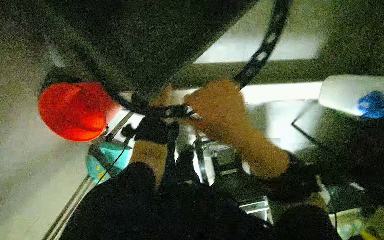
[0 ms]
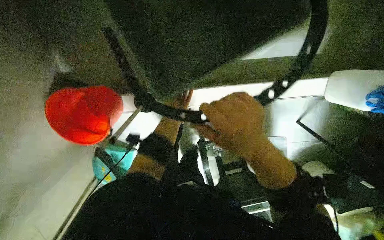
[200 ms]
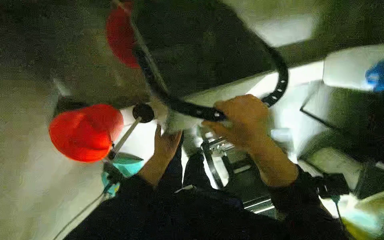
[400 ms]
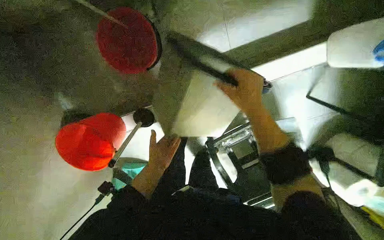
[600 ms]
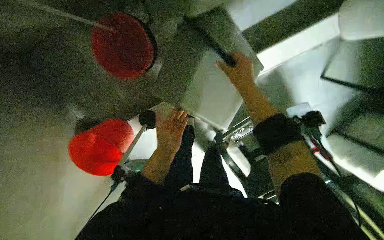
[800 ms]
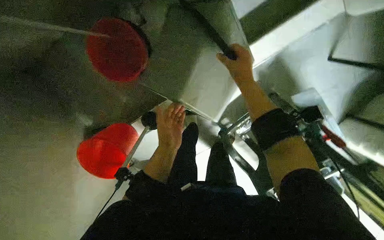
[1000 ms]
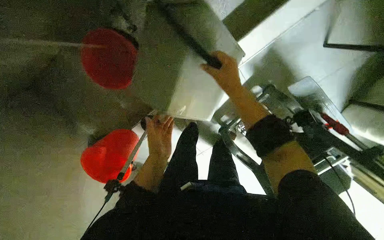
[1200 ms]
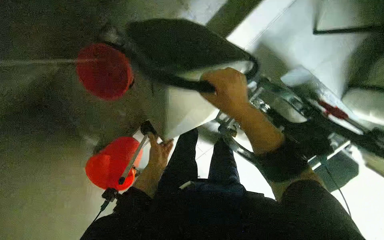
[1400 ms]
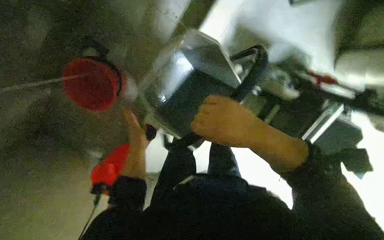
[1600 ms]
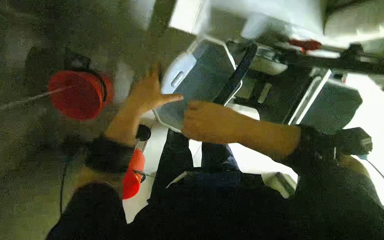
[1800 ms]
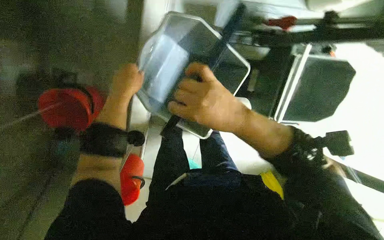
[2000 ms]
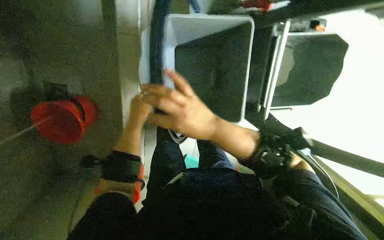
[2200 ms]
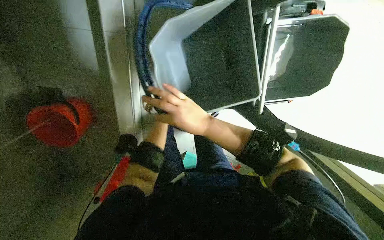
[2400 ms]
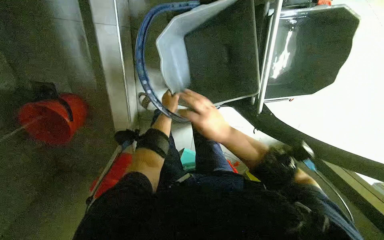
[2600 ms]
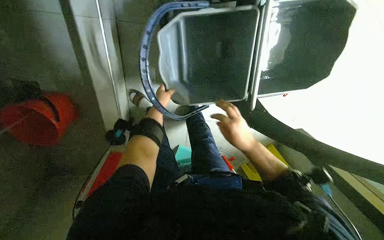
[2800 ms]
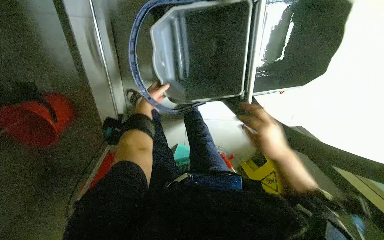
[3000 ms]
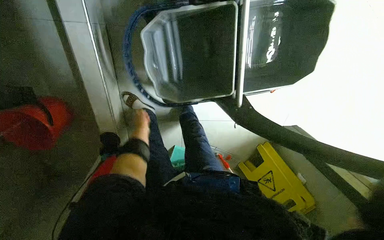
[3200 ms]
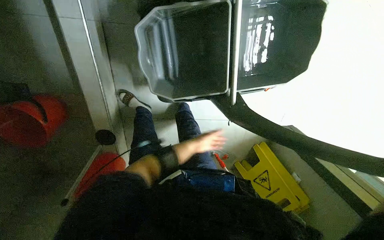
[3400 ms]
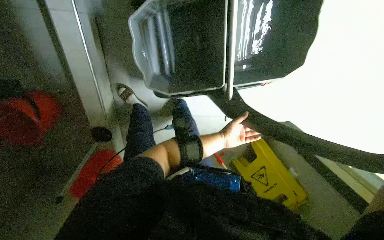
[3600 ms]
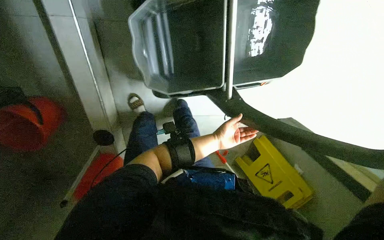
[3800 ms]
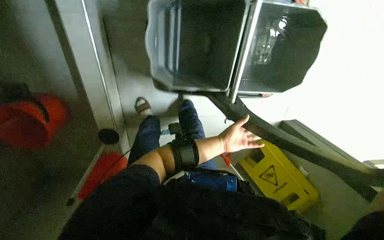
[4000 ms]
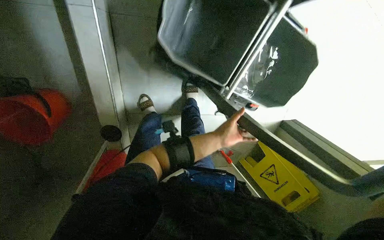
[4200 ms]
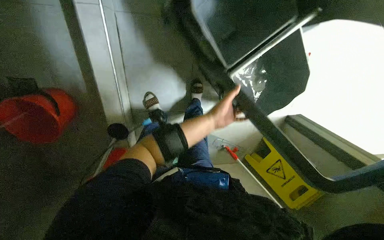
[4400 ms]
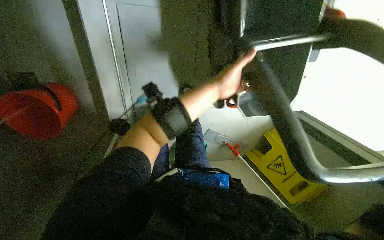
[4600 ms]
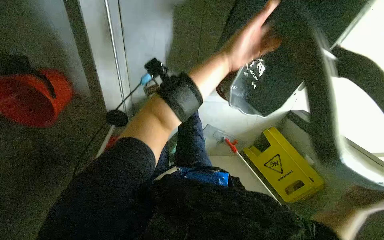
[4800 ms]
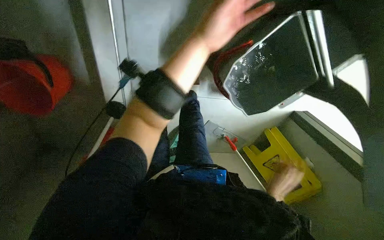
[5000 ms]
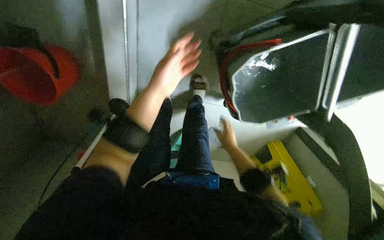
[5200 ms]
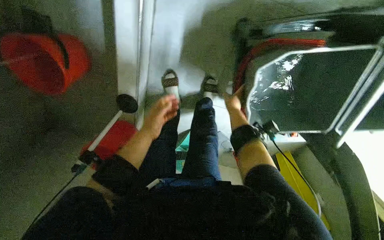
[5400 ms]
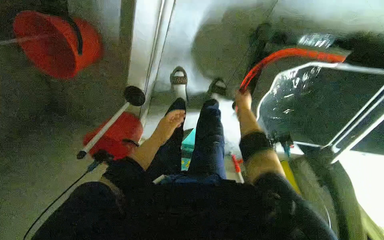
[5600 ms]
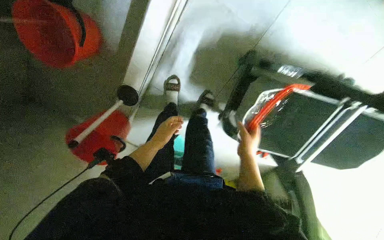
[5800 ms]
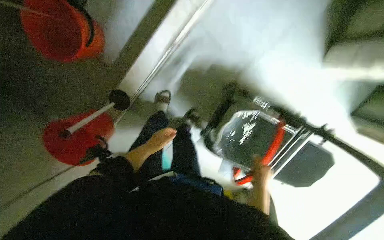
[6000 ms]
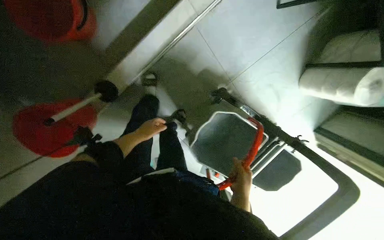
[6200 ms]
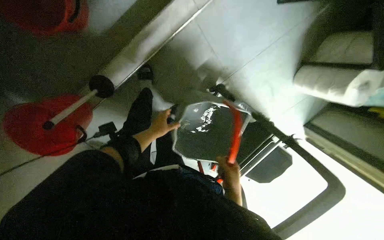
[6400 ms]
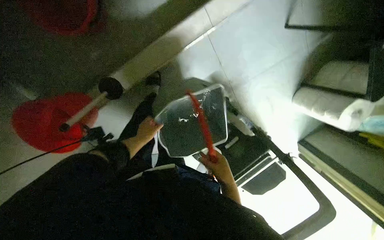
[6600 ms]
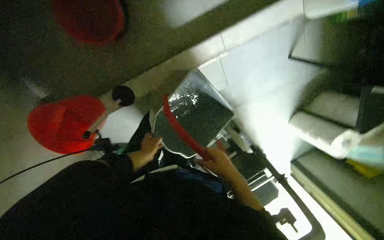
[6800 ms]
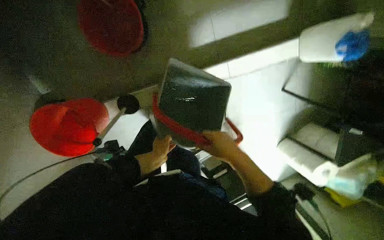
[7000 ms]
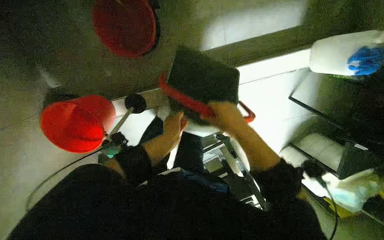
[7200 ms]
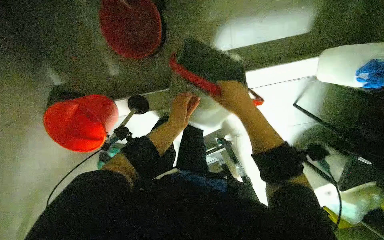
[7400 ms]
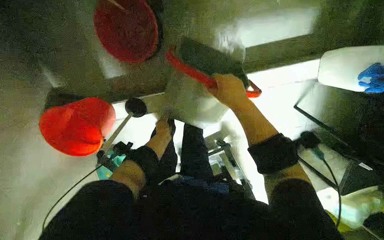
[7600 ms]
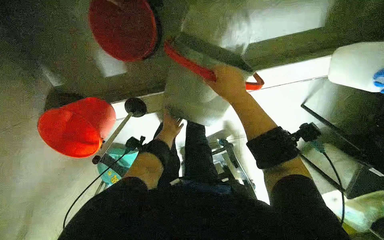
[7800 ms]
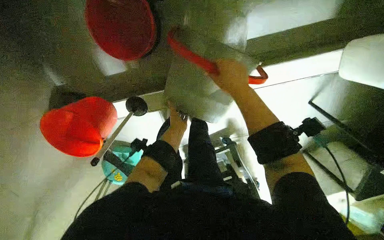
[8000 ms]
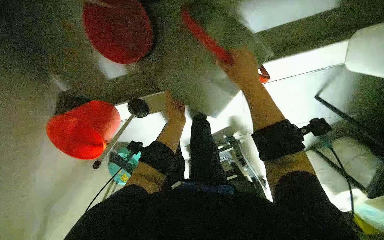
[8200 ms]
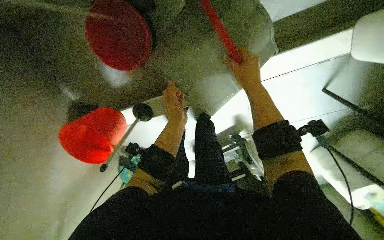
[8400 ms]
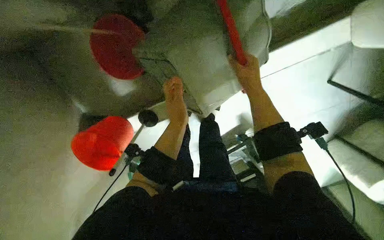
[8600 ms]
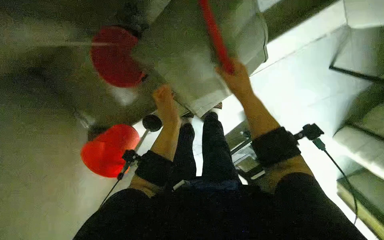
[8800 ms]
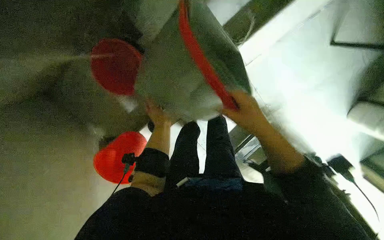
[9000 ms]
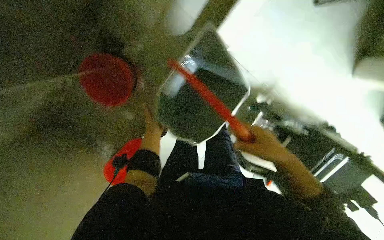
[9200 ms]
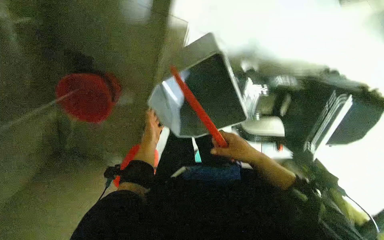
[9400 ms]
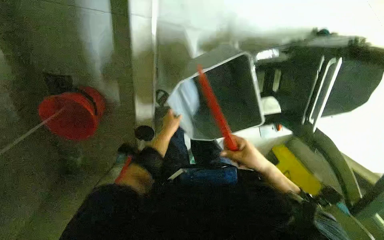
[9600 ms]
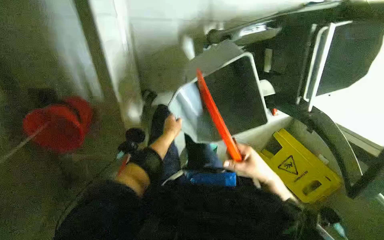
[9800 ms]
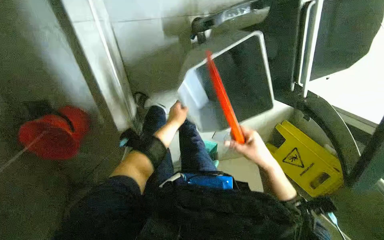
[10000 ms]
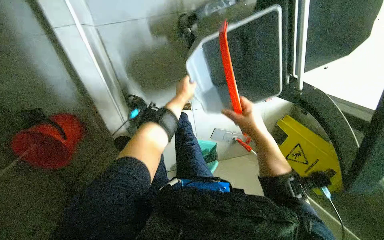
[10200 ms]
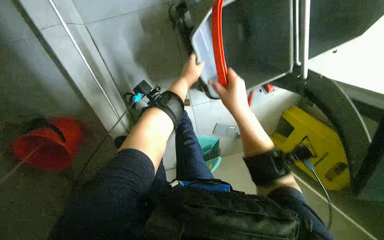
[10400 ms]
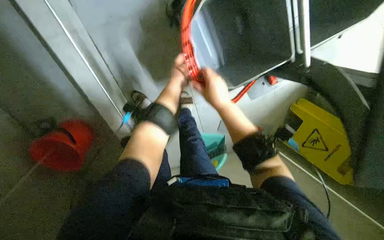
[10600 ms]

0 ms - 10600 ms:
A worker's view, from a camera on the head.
Job: preparing cleaning supplies.
The whole recording: Adjusting mop bucket wringer. The worker removes and replaces the wringer on the mop bucket.
0 ms - 1600 ms: The camera sweeps to the left, by about 20 degrees. Everything in view rotates roughly 45 degrees counterclockwise. The right hand reaches about 15 cm up the picture, then returns; the left hand heads nearer to the camera, covering roughly 25 cm.
1600 ms - 3000 ms: The camera travels to the right, roughly 40 cm.
4600 ms - 6000 ms: The scene turns roughly 40 degrees clockwise in the picture.
6000 ms - 7600 ms: Everything in view rotates some 30 degrees clockwise. The left hand moves about 5 cm to the right and comes back. Meanwhile the right hand heads up the picture and nearer to the camera, covering approximately 70 cm.
7600 ms - 9000 ms: The camera sweeps to the left, by approximately 20 degrees. The right hand is displaced to the right and down the picture by about 15 cm, while the left hand travels nearer to the camera and back again, some 20 cm each way.
9000 ms - 10600 ms: The view tips downward by approximately 15 degrees. The scene rotates counterclockwise by about 50 degrees.

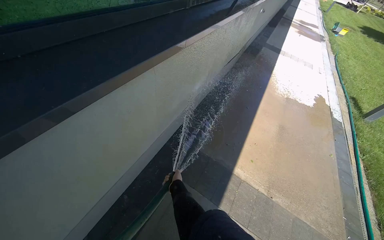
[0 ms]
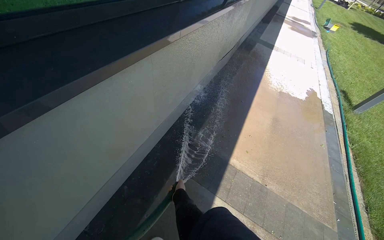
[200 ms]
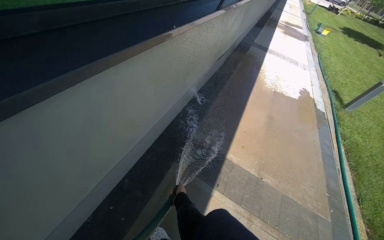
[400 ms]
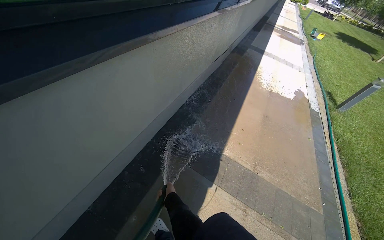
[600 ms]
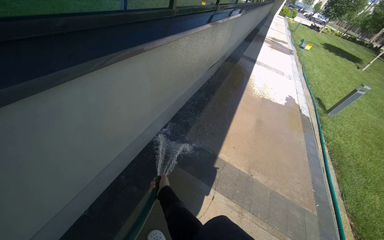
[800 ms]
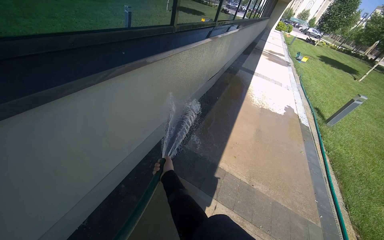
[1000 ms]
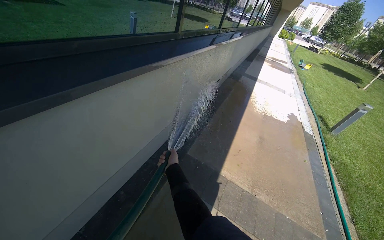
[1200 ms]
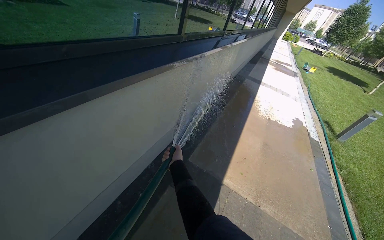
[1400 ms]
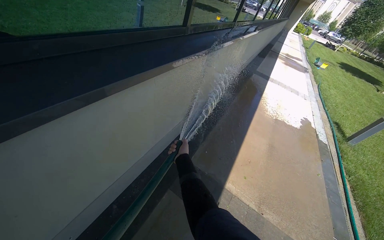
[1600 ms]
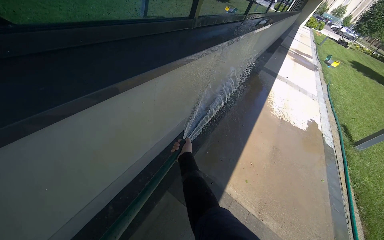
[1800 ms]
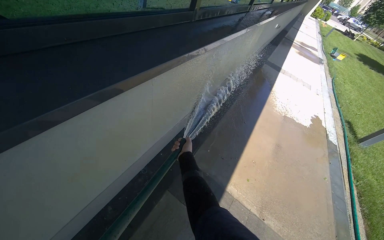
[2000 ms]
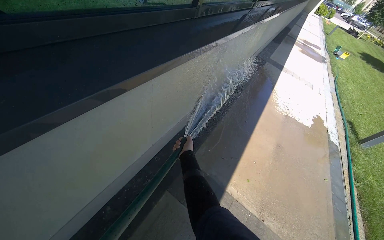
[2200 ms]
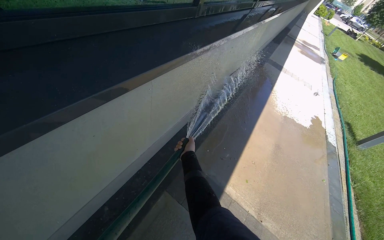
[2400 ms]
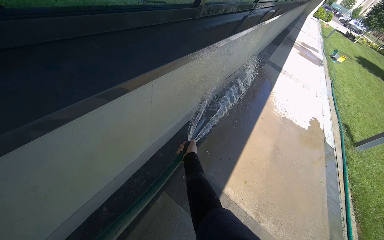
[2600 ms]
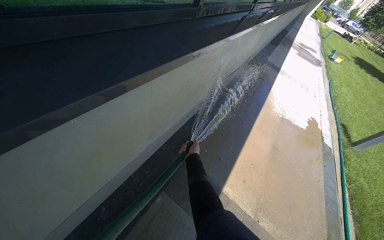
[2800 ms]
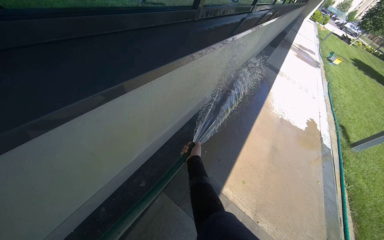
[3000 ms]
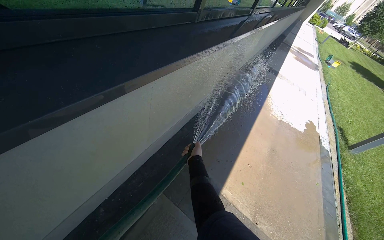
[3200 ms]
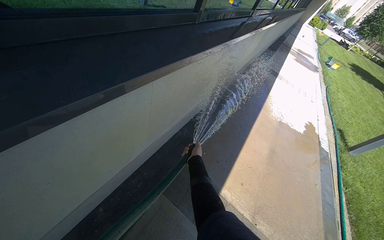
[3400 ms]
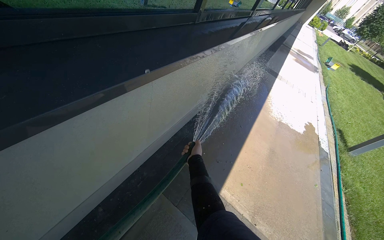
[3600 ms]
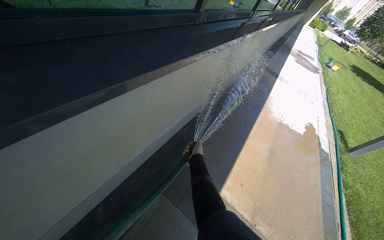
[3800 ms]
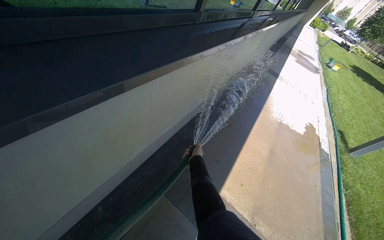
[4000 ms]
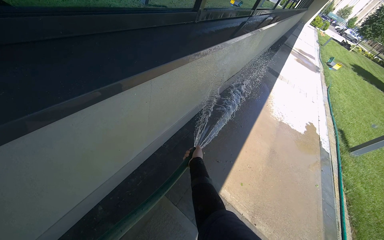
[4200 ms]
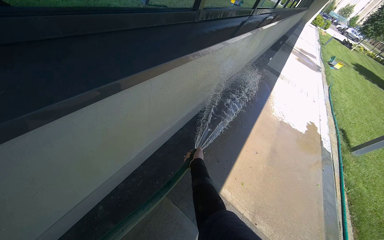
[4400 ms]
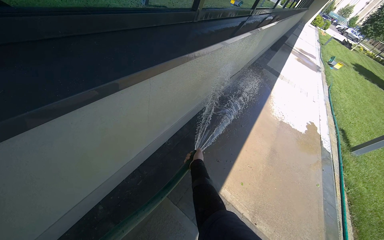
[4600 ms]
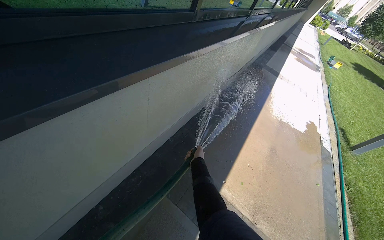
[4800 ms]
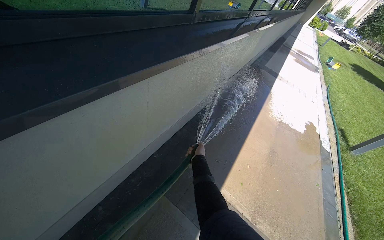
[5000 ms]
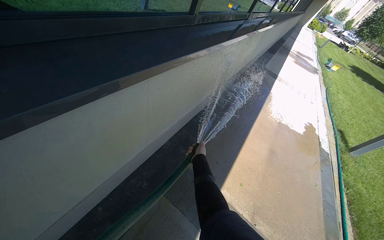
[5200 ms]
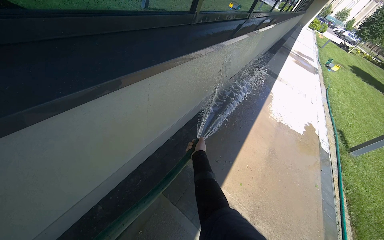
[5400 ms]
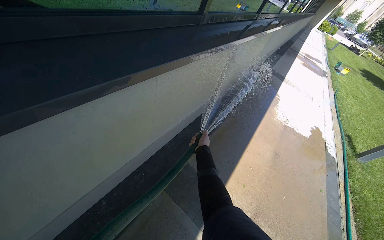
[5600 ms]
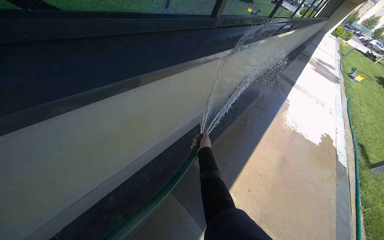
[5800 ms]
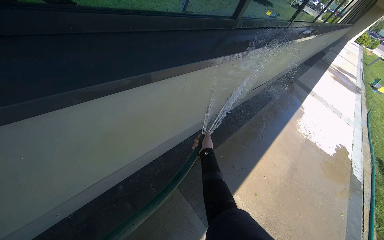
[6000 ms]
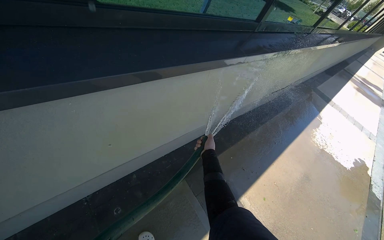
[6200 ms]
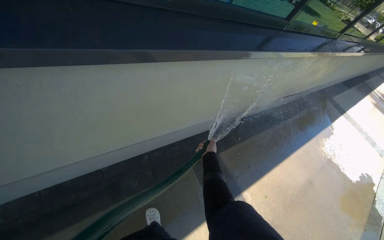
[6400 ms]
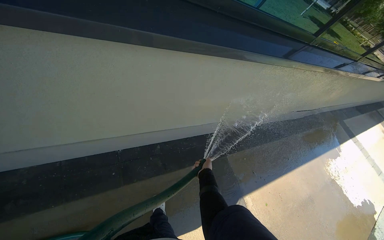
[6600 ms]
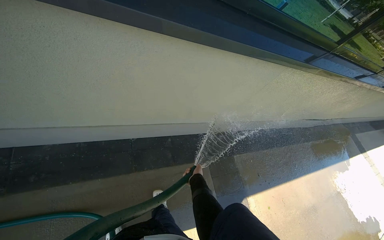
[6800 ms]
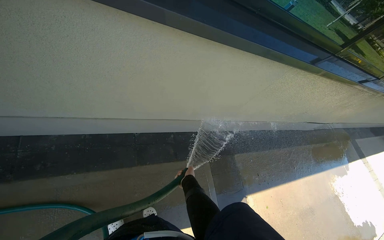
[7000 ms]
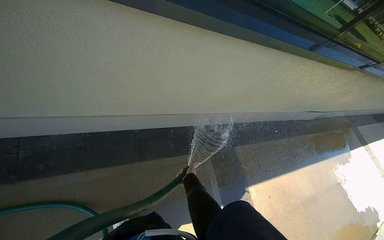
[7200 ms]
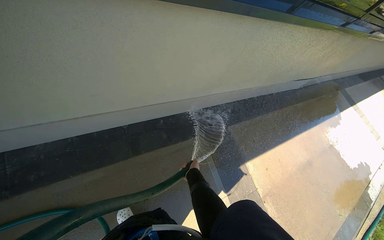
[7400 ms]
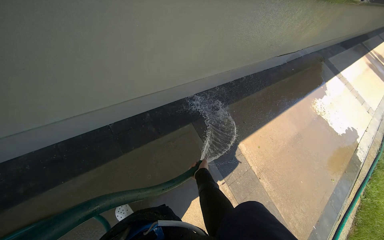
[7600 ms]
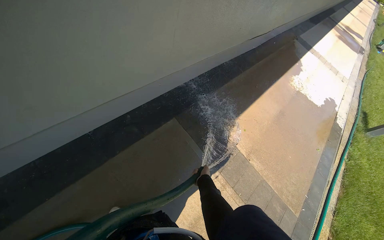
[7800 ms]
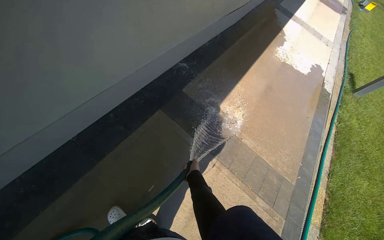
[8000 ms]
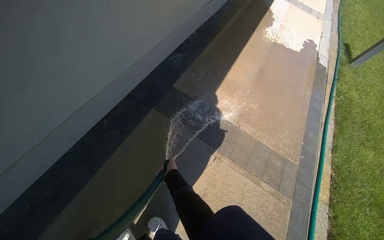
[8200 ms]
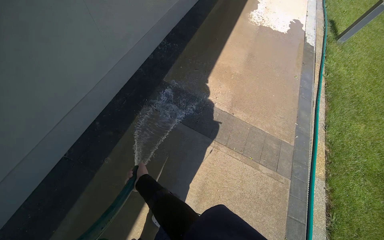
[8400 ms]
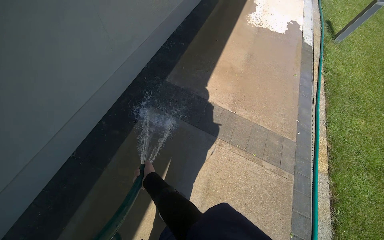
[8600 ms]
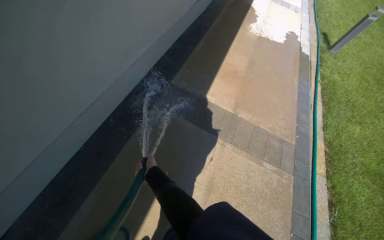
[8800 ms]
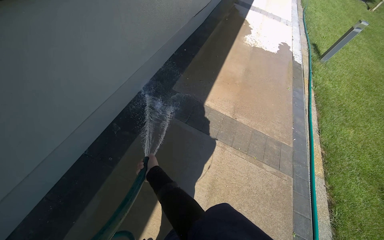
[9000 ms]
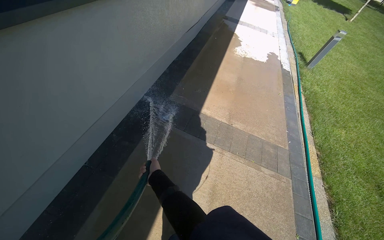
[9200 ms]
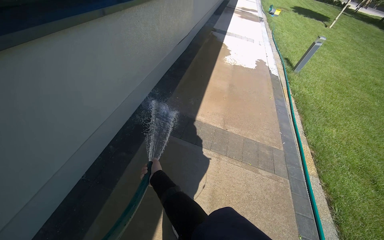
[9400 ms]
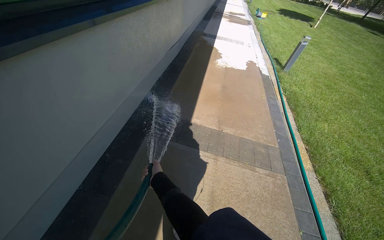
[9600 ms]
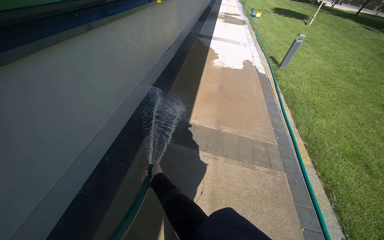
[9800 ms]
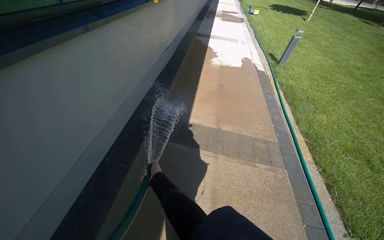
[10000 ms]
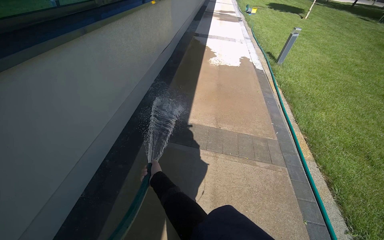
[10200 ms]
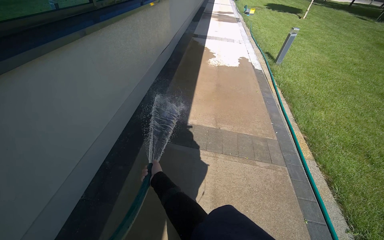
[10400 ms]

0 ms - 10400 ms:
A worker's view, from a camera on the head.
Job: sweeping floor.
The whole recording: Rinsing concrete ground. The worker sprays water from a hose onto the concrete ground next to the building.
6000 ms - 7400 ms: The camera is carried about 40 cm.
7400 ms - 9000 ms: The scene rotates counterclockwise by some 40 degrees.
